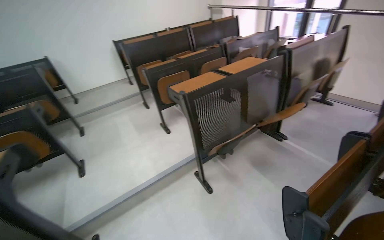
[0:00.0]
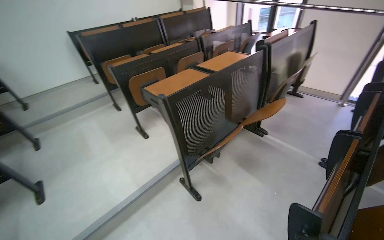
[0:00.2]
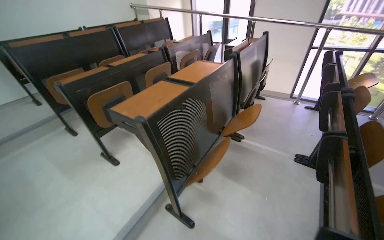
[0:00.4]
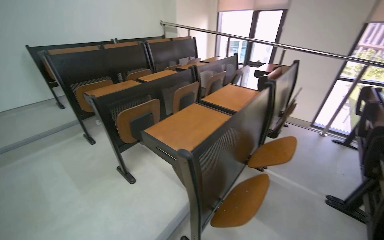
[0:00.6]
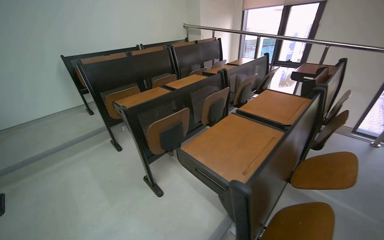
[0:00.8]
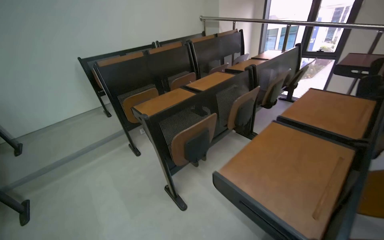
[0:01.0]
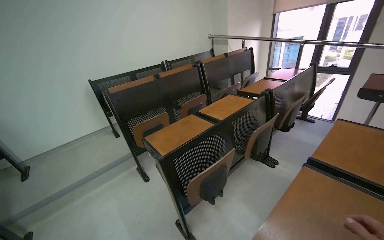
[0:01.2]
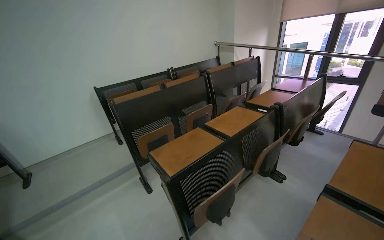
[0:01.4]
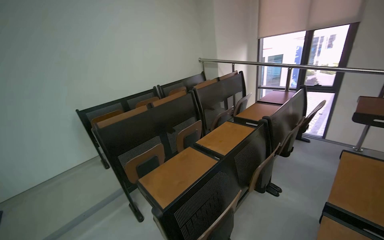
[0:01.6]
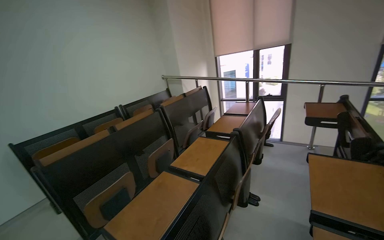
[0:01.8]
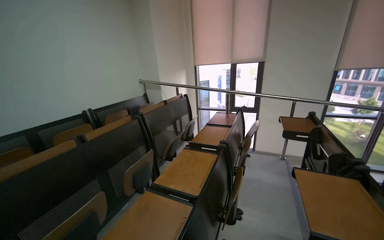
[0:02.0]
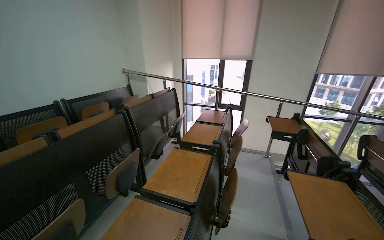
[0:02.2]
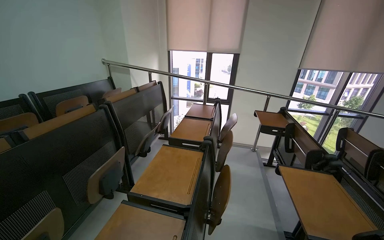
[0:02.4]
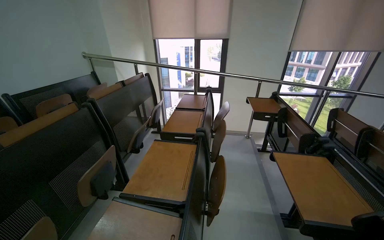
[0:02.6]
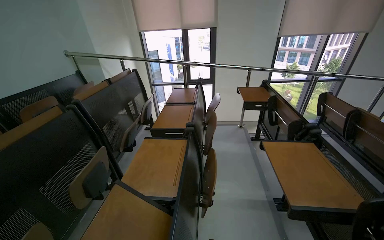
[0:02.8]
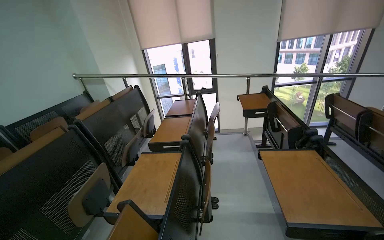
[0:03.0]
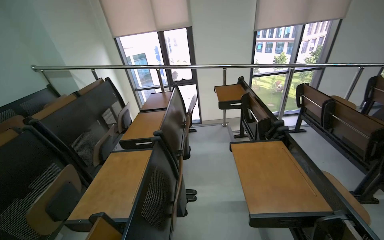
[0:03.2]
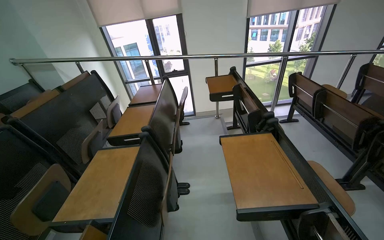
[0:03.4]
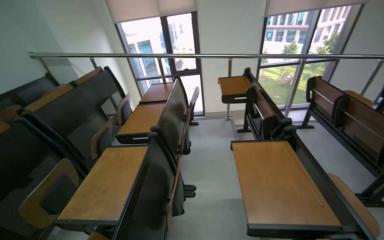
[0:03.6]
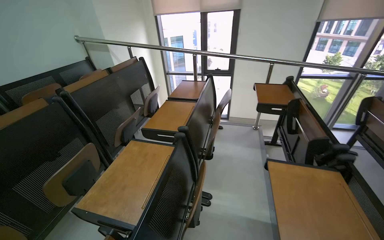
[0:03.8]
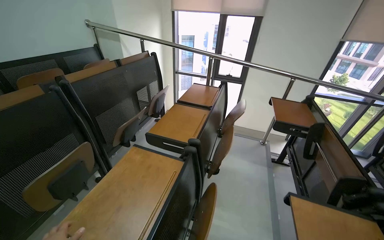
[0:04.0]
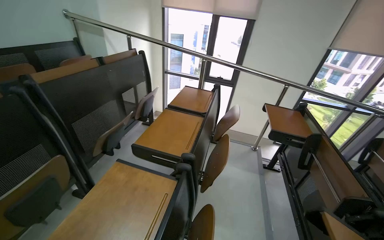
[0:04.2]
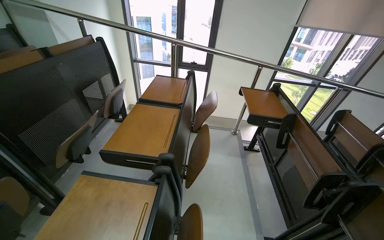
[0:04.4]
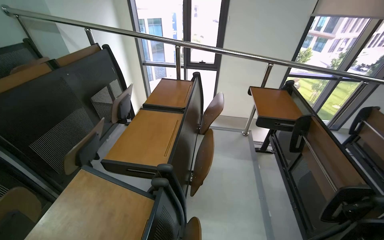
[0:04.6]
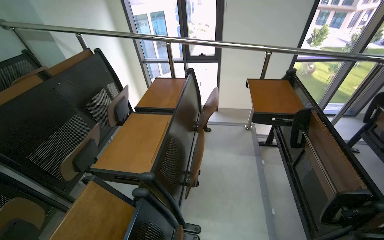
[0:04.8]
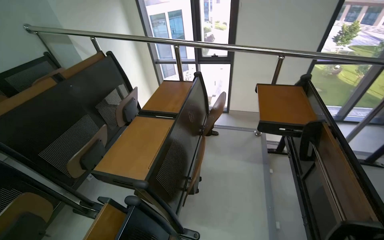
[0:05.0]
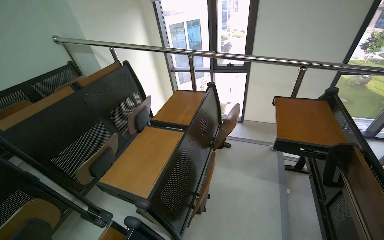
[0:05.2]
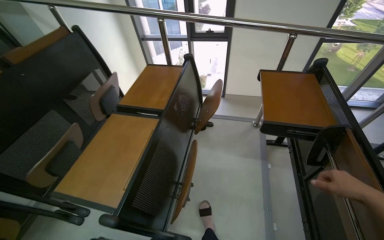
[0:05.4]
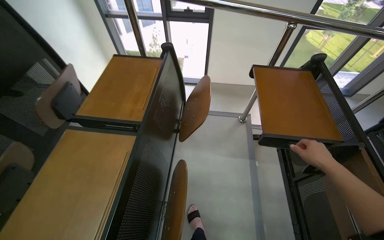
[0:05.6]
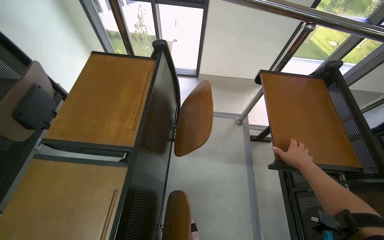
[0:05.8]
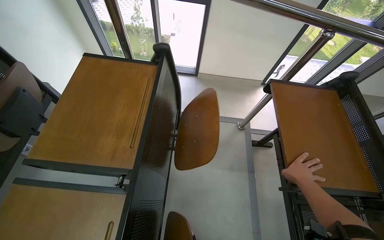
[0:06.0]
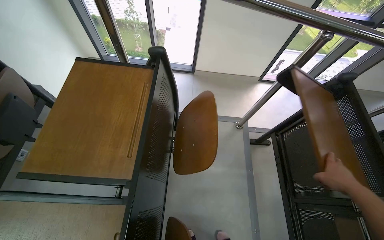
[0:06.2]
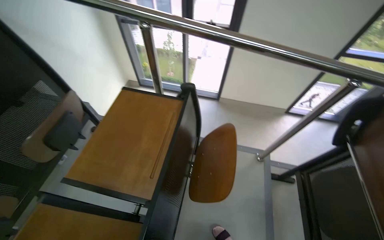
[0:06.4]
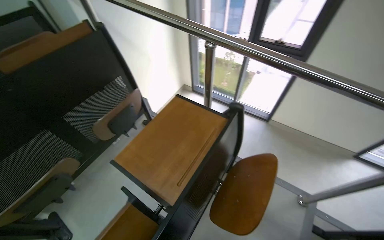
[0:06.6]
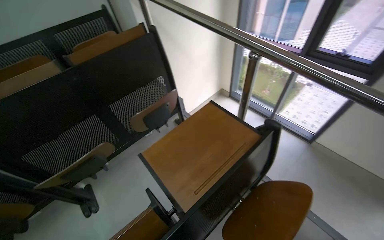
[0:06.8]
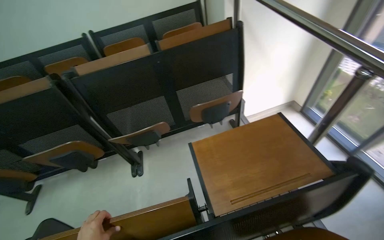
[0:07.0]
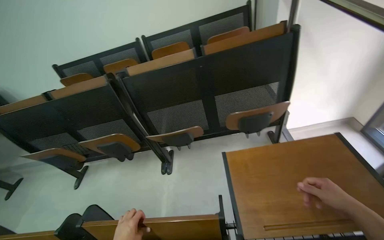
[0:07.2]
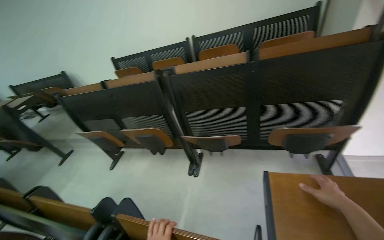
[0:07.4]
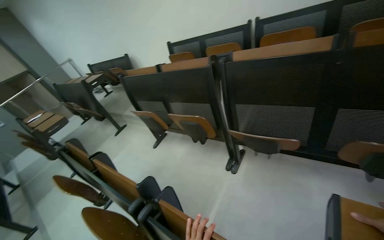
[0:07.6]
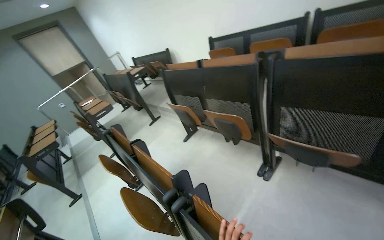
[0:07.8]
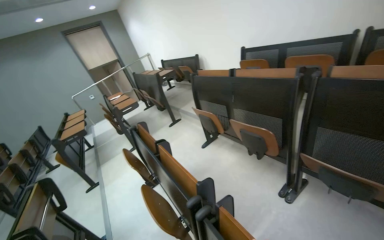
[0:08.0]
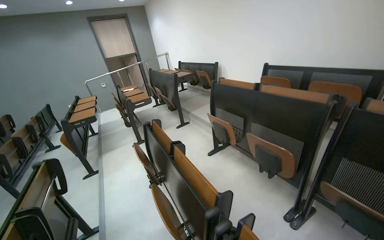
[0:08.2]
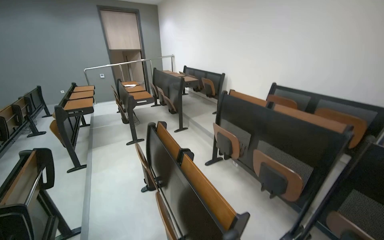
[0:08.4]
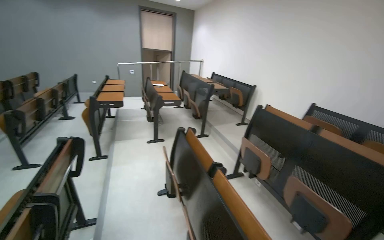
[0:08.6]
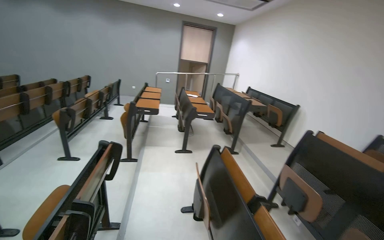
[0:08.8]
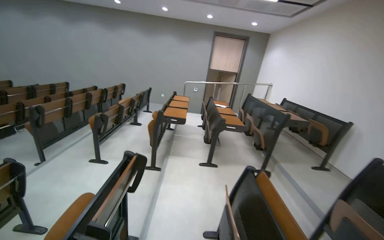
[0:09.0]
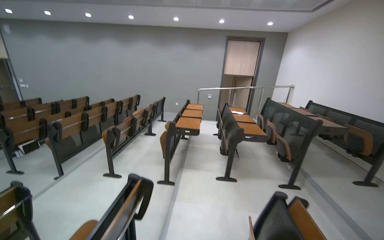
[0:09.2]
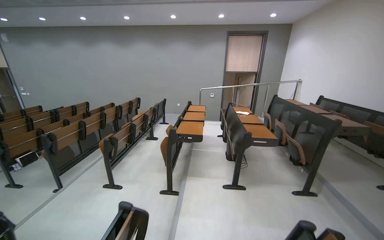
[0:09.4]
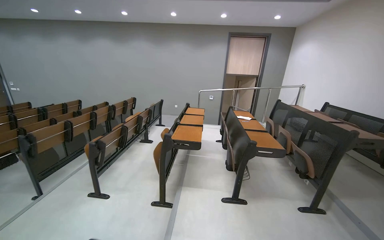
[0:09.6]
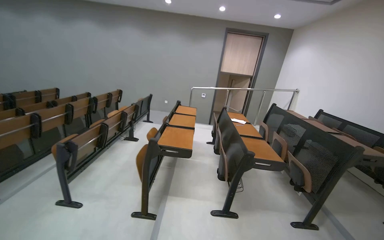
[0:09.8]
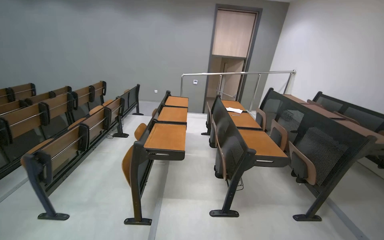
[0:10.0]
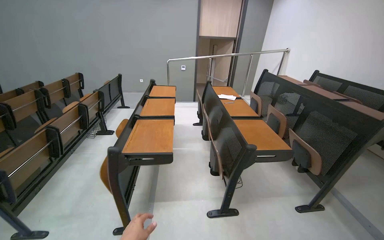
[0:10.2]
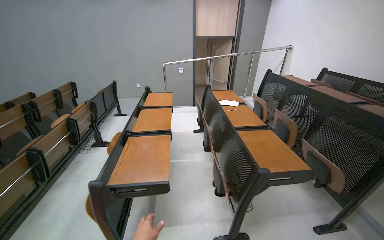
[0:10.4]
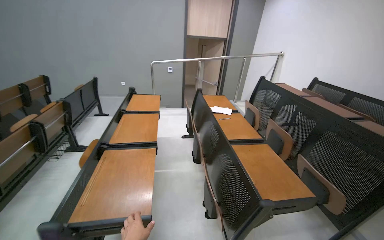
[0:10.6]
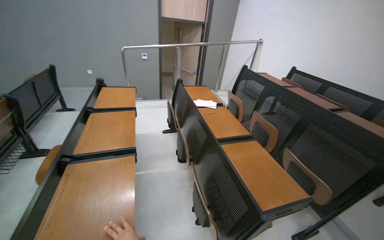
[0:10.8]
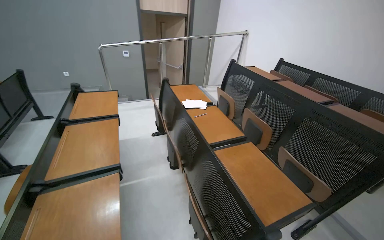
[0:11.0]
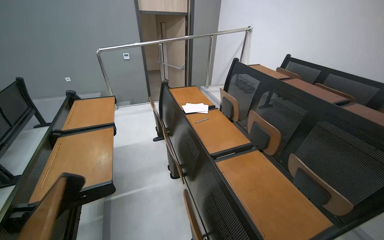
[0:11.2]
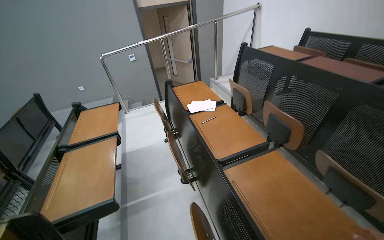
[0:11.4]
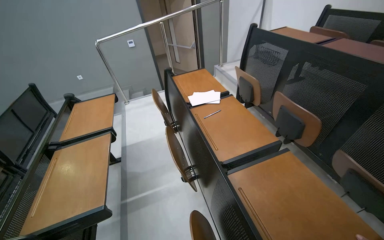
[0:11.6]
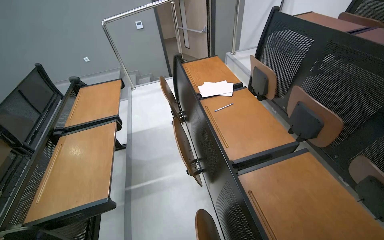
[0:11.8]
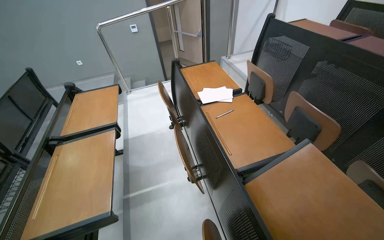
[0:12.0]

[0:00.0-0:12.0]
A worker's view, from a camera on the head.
Job: organizing items.
The whole recording: Organizing classroom desks. The worker adjusts desks, collects papers and a pen, and places papers into a rack.
0:00.0 to 0:01.6: The head travels approximately 1.5 m. The view tilts roughly 15 degrees upward.
0:01.6 to 0:03.0: The camera travels about 40 cm. The head rotates approximately 40 degrees to the right.
0:03.0 to 0:04.4: The camera travels about 60 cm. The view tilts some 15 degrees downward.
0:04.4 to 0:06.0: The head travels roughly 90 cm. The view tips downward by some 25 degrees.
0:06.0 to 0:07.6: The head rotates about 120 degrees to the left.
0:07.6 to 0:09.0: The wearer moves roughly 90 cm. The wearer's head swings about 65 degrees to the left. The view tips upward by some 10 degrees.
0:09.0 to 0:10.4: The wearer moves approximately 1.5 m.
0:10.4 to 0:12.0: The camera travels roughly 90 cm. The view tips downward by about 20 degrees.

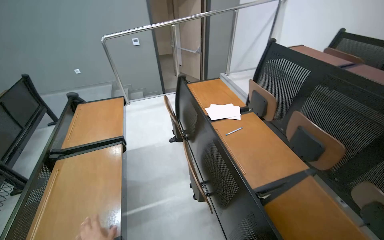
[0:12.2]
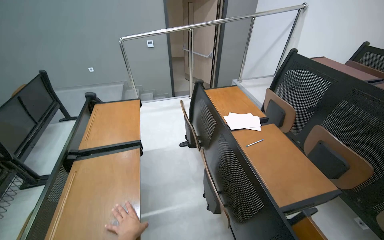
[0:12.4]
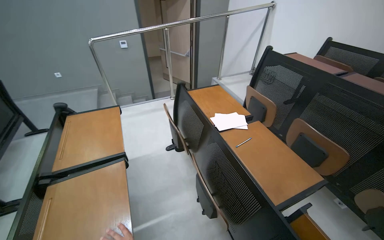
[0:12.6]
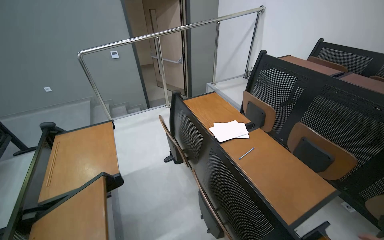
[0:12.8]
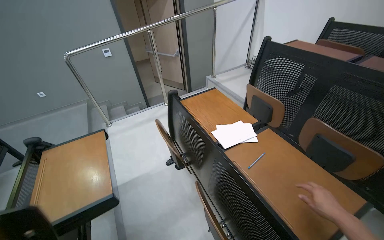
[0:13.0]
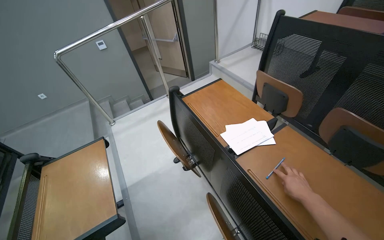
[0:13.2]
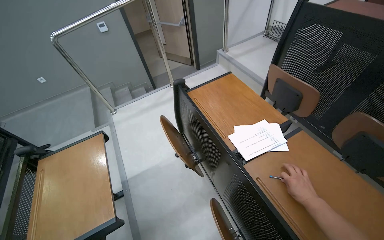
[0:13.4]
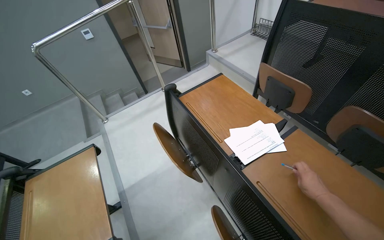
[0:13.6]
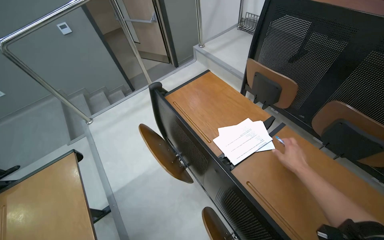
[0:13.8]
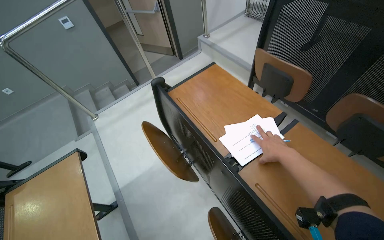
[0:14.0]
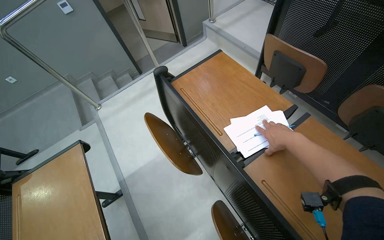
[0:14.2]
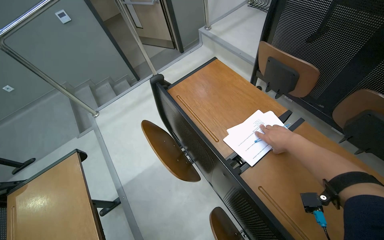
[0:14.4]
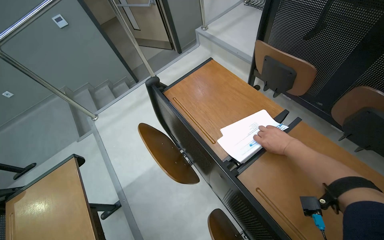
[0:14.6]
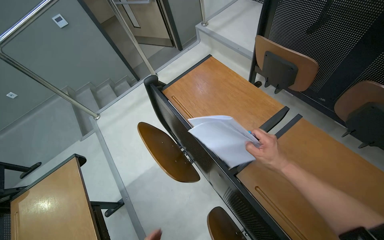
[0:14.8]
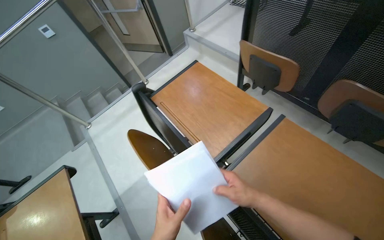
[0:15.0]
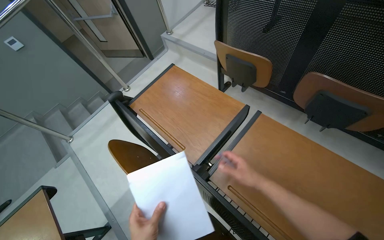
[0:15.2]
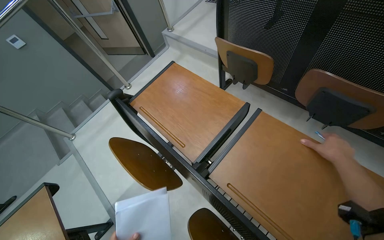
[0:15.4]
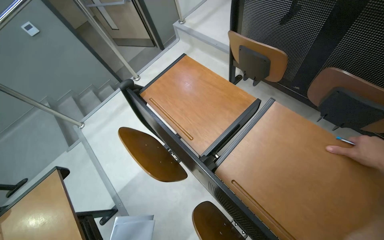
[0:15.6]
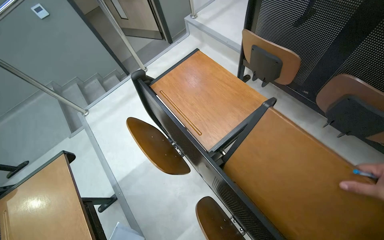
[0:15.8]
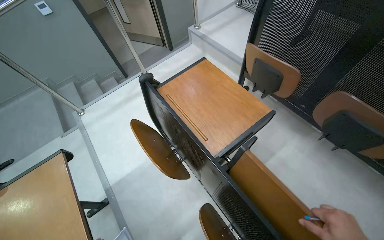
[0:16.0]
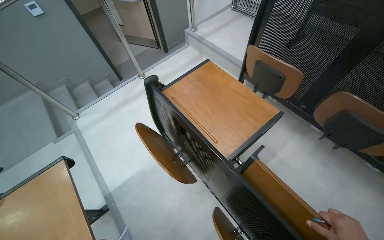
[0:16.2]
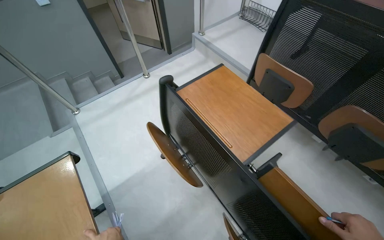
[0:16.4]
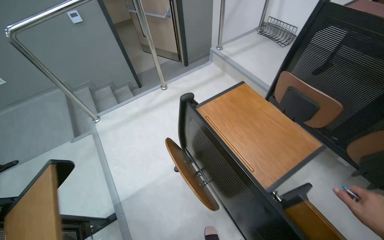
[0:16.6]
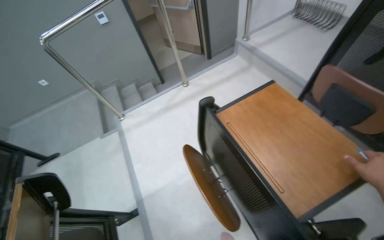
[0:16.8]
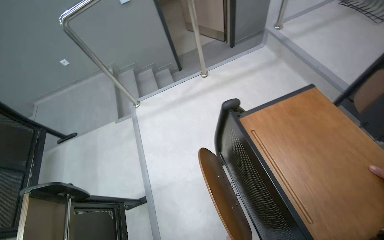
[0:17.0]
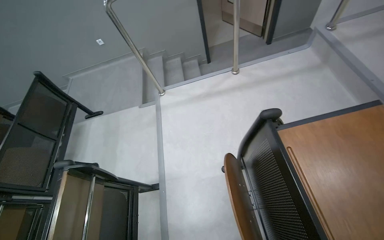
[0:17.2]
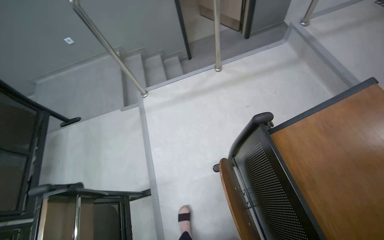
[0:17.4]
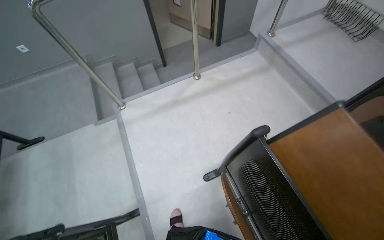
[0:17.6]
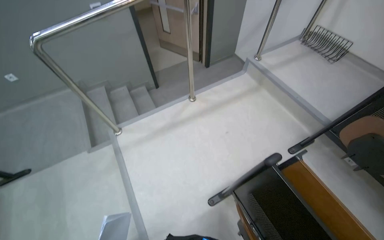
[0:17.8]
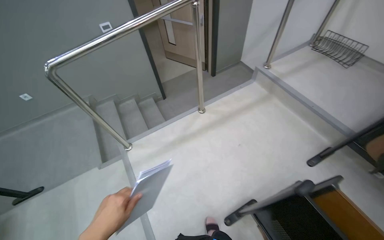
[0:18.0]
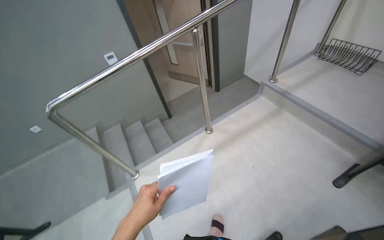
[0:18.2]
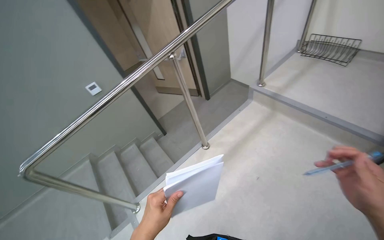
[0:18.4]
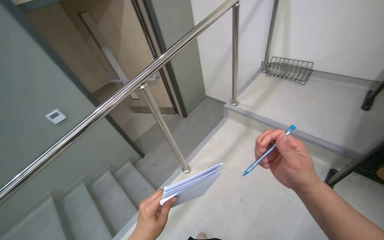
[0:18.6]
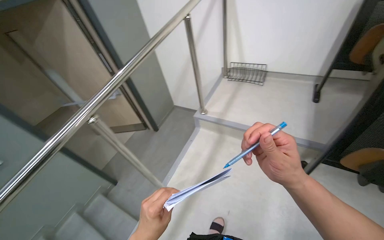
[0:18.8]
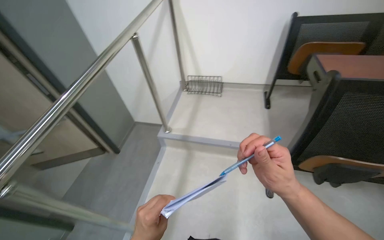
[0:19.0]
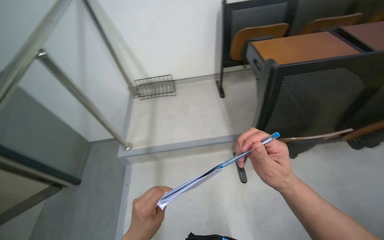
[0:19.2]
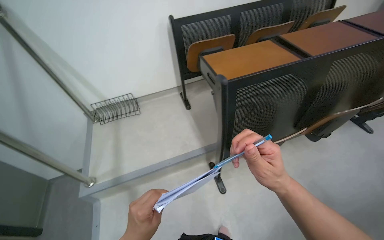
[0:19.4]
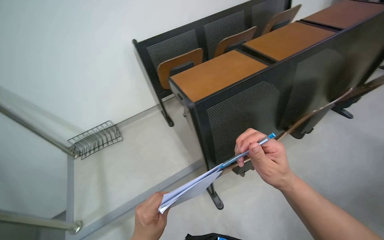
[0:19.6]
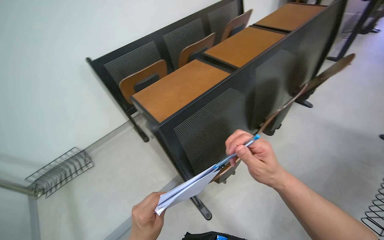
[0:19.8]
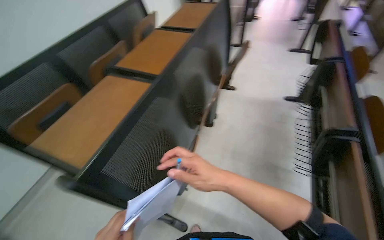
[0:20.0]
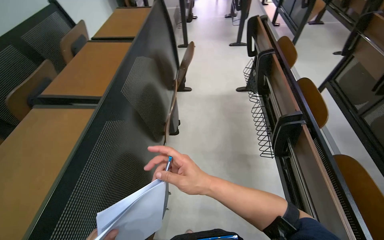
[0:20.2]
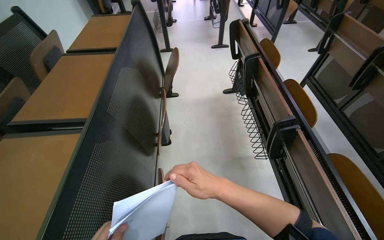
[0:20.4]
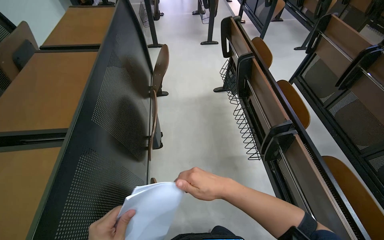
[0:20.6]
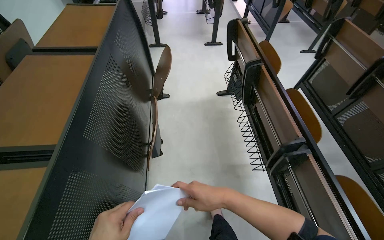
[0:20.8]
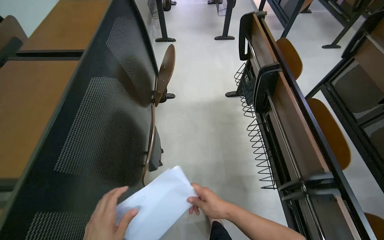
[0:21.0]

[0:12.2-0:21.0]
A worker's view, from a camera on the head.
Job: organizing items.
The whole recording: Organizing classroom desks. The worker adjusts desks, collects papers and a pen, and places papers into a rack.
0:12.2 to 0:13.6: The camera travels roughly 60 cm.
0:13.6 to 0:15.2: The right hand shifts approximately 15 cm to the left.
0:16.6 to 0:18.0: The camera travels roughly 60 cm.
0:18.0 to 0:19.6: The camera travels some 80 cm. The wearer's head swings some 90 degrees to the right. The view tilts approximately 20 degrees upward.
0:19.6 to 0:21.0: The camera is carried about 60 cm. The wearer looks about 65 degrees further to the right.
